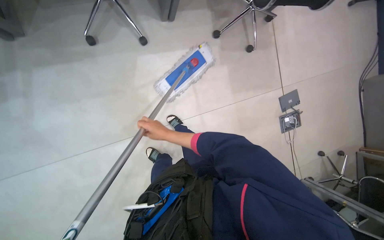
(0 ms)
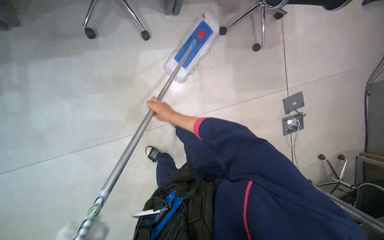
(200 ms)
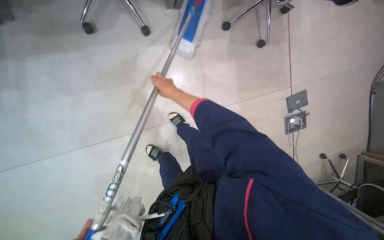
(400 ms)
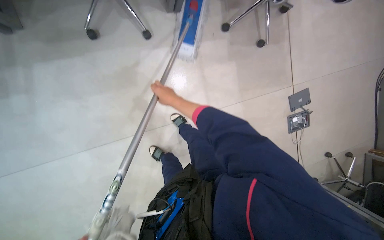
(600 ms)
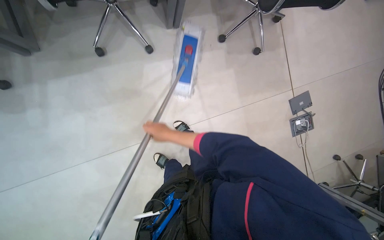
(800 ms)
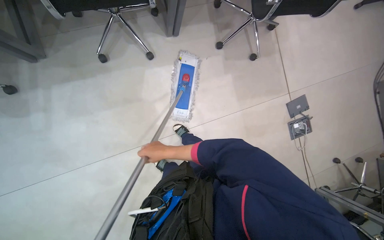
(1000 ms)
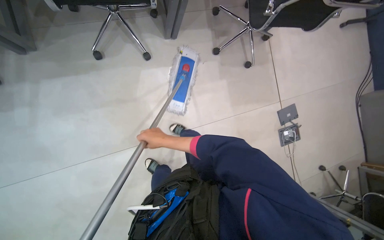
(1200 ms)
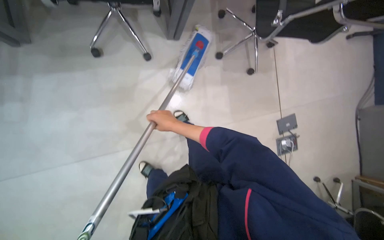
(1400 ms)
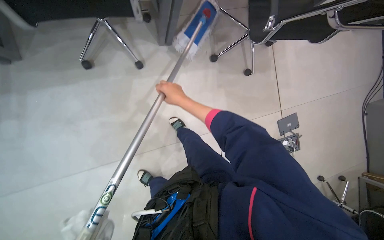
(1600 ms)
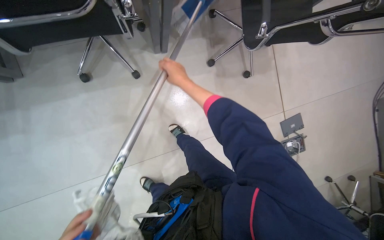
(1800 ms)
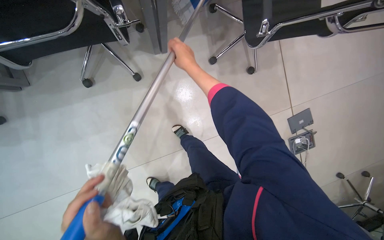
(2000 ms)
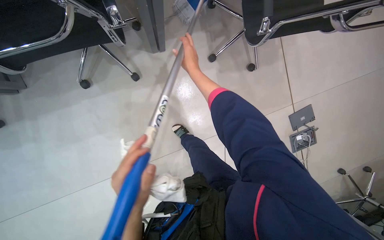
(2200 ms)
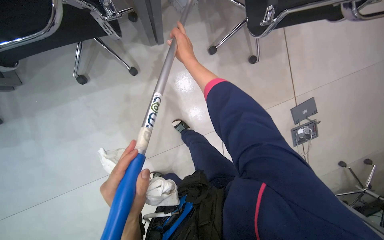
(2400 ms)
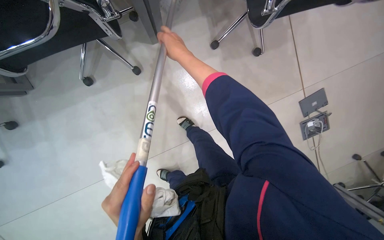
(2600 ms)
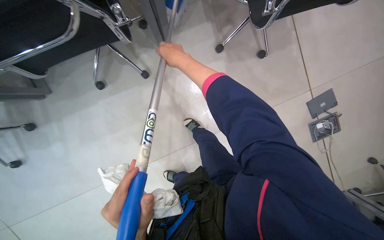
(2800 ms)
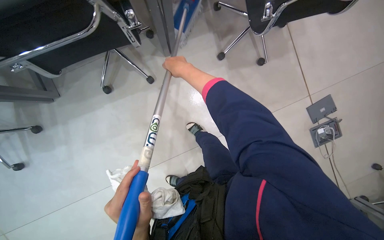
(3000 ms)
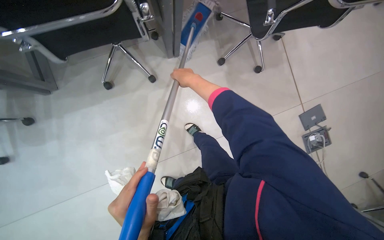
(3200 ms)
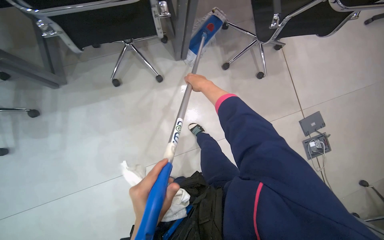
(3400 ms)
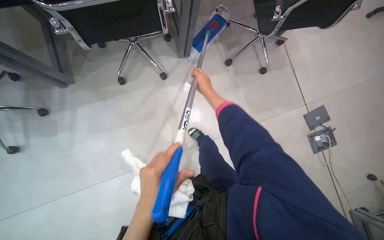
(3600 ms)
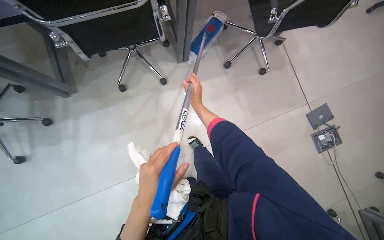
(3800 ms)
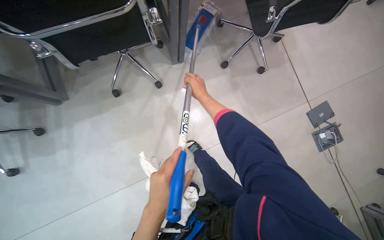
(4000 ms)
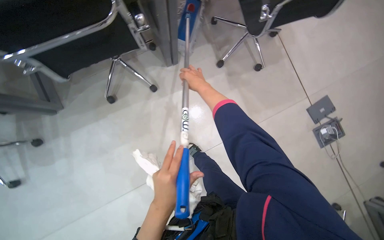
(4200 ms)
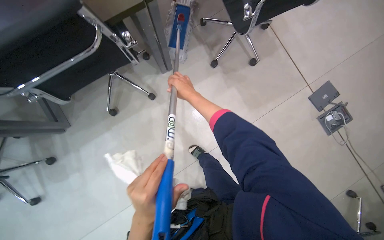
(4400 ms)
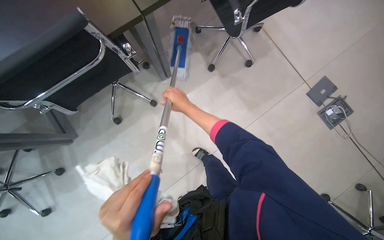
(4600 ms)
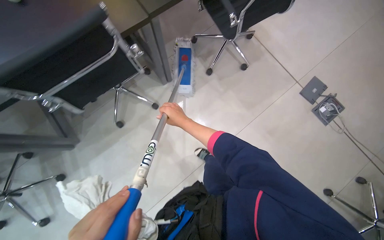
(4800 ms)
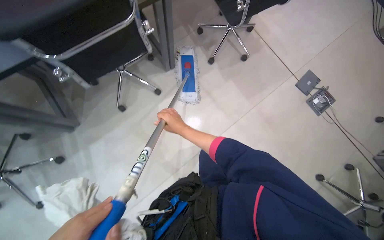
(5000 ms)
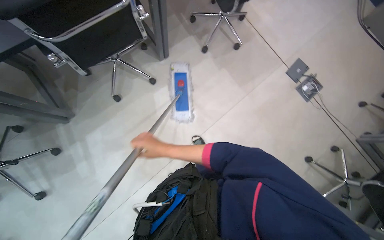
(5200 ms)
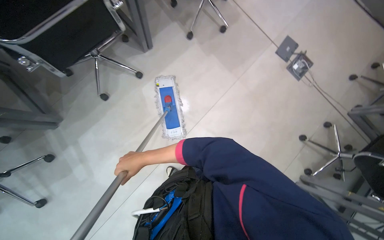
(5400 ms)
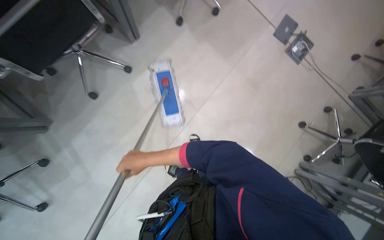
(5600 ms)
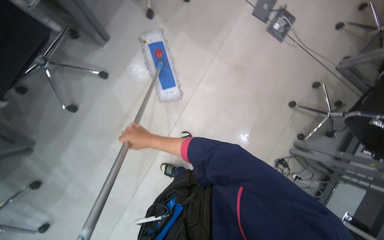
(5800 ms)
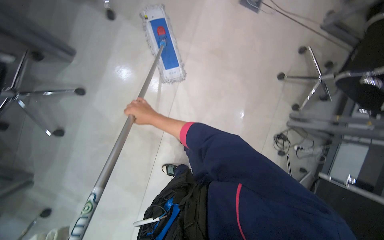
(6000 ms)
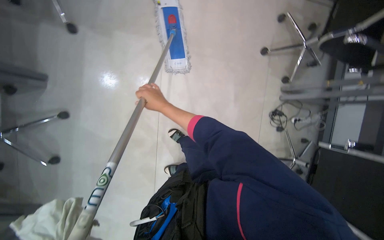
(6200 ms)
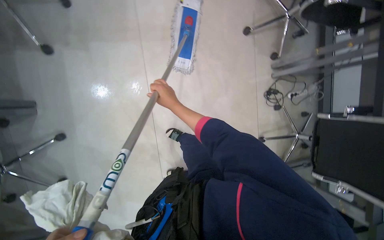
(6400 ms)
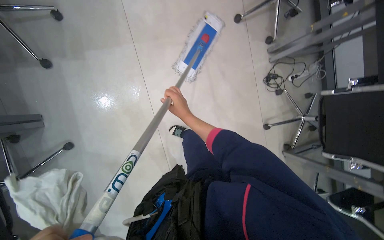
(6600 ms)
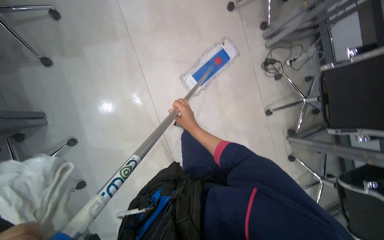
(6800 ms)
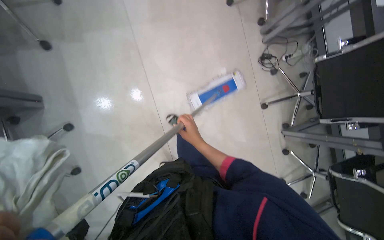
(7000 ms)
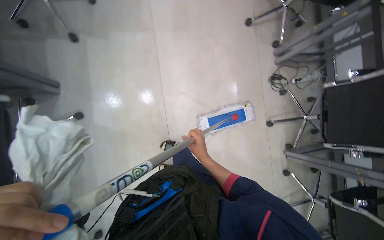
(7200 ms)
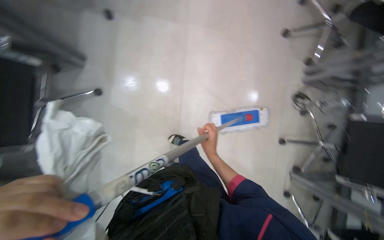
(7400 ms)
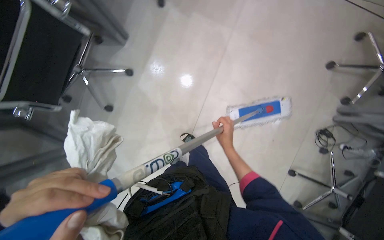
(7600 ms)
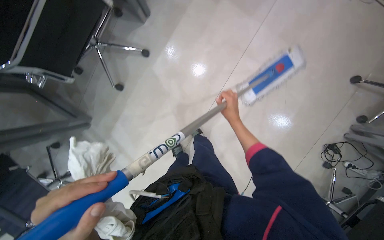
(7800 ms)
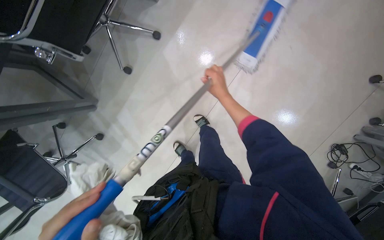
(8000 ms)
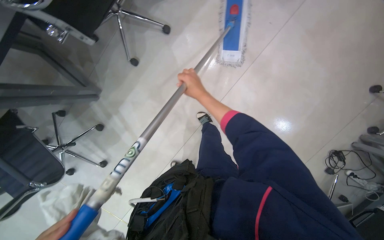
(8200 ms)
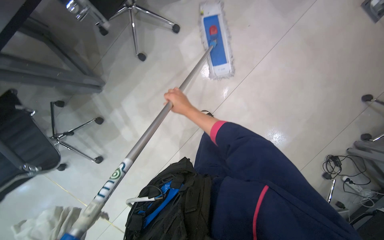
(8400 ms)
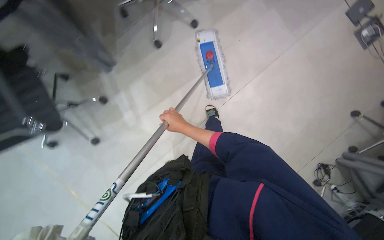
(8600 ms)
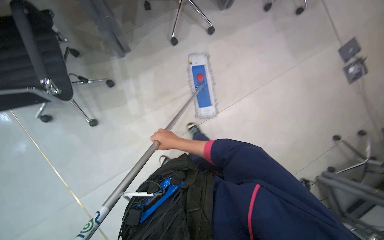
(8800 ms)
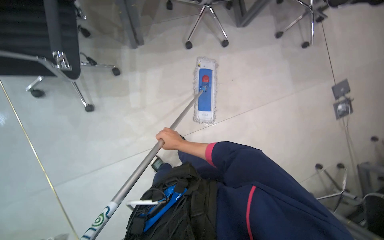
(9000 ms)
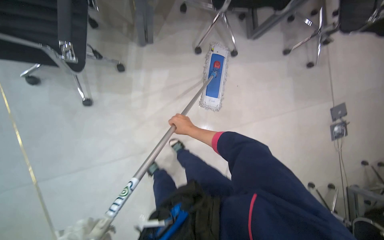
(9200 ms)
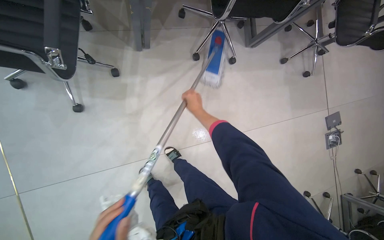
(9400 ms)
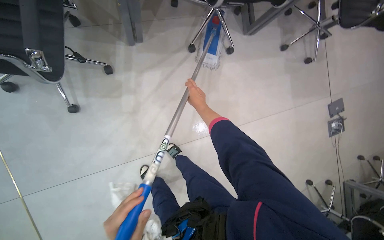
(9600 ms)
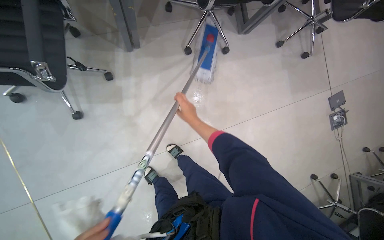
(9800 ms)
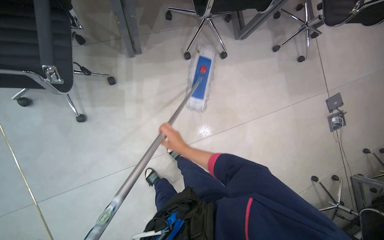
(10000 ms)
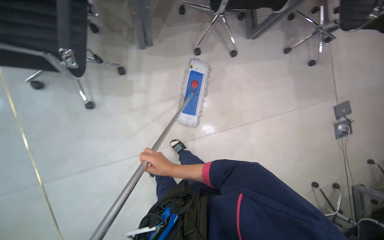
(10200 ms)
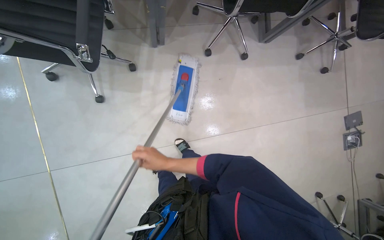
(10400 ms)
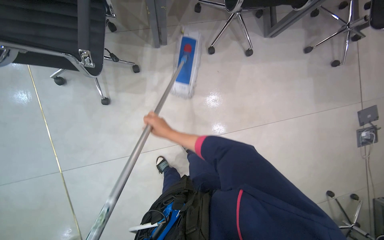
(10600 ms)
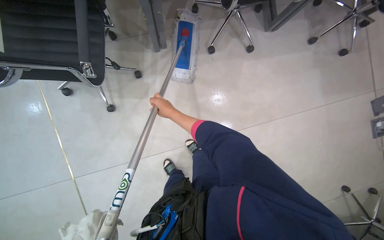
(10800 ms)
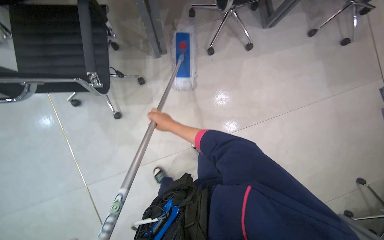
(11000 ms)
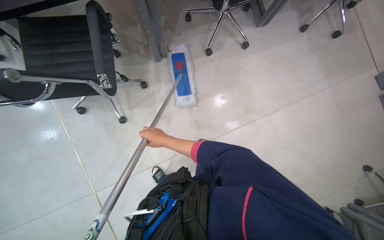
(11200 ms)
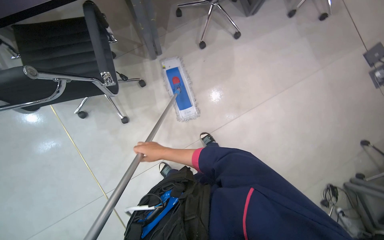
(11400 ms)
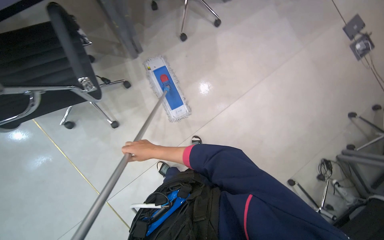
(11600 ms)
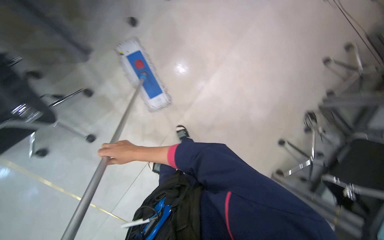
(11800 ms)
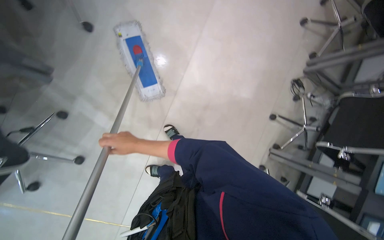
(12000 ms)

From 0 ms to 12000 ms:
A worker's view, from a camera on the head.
Job: mopping floor.
The whole recording: Mopping office floor. The worker mops the office floor, moving obstacles as needed.
From 0 ms to 1600 ms: The right hand goes up and down the picture, roughly 20 cm each way, reversing 2 times.
From 1600 ms to 3000 ms: The right hand travels up the picture by about 15 cm.
From 3000 ms to 4400 ms: The right hand moves down the picture, about 10 cm.
From 4400 ms to 6000 ms: The view tips downward by about 10 degrees. The scene rotates counterclockwise by some 35 degrees.
From 7600 ms to 9000 ms: The camera is carried approximately 50 cm. Everything in view rotates about 35 degrees clockwise.
From 9000 ms to 10400 ms: The right hand goes about 10 cm to the left, and goes up the picture and returns, some 25 cm each way.
From 10400 ms to 12000 ms: Everything in view rotates about 55 degrees counterclockwise.

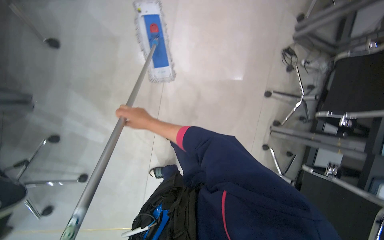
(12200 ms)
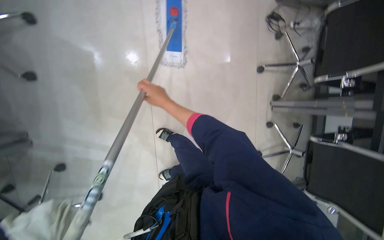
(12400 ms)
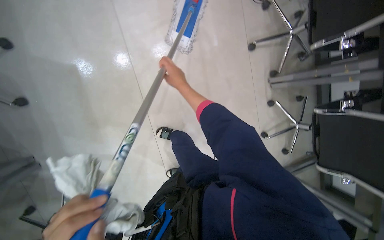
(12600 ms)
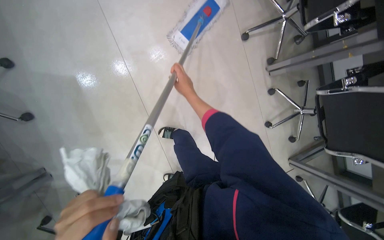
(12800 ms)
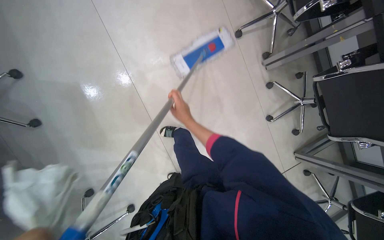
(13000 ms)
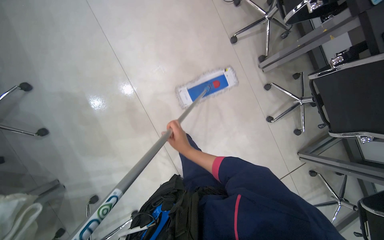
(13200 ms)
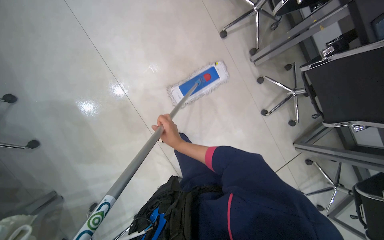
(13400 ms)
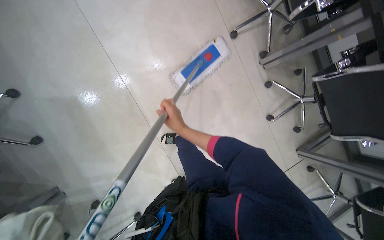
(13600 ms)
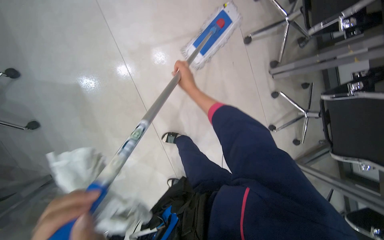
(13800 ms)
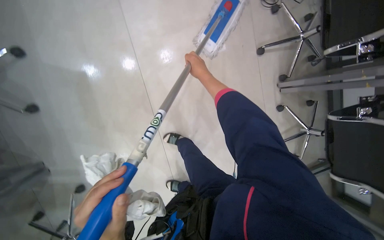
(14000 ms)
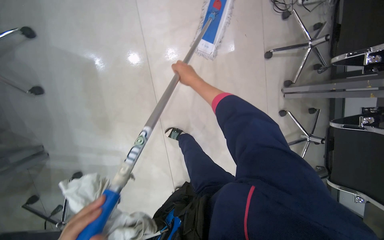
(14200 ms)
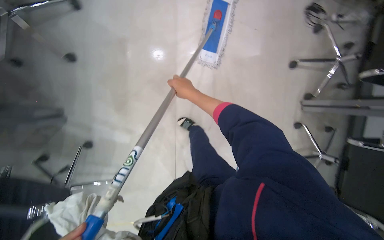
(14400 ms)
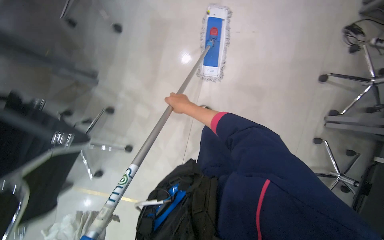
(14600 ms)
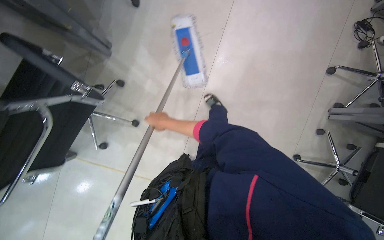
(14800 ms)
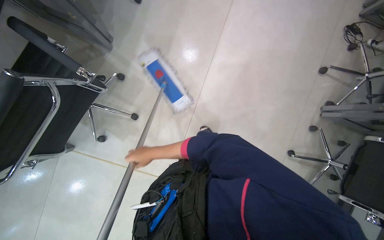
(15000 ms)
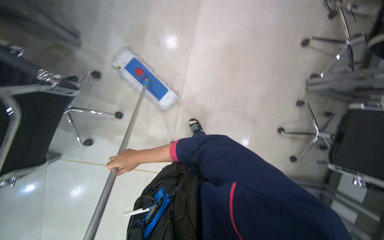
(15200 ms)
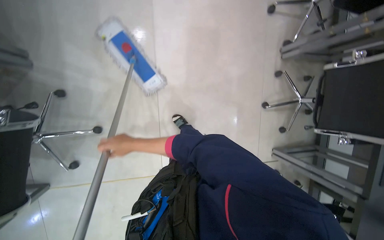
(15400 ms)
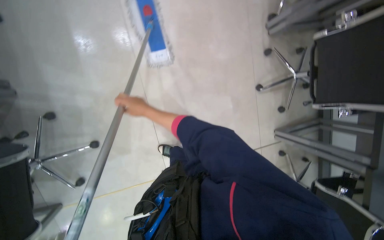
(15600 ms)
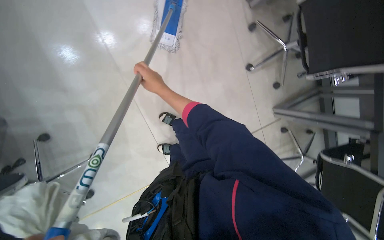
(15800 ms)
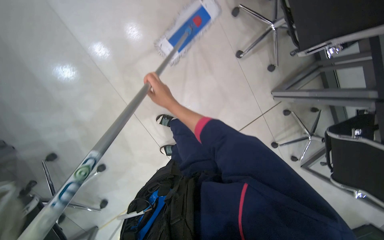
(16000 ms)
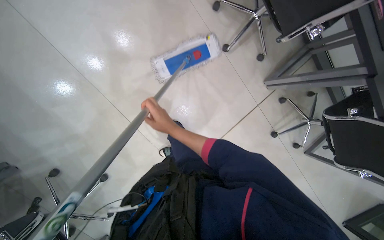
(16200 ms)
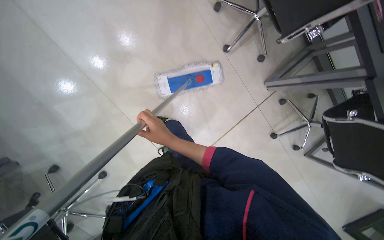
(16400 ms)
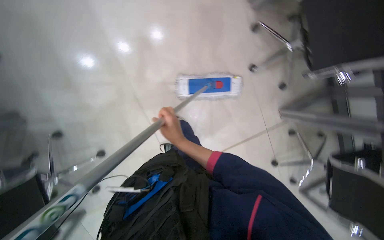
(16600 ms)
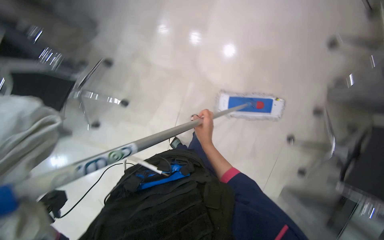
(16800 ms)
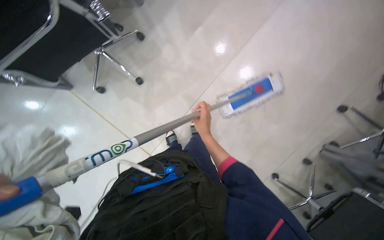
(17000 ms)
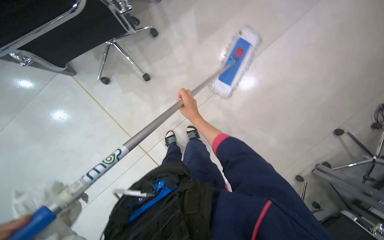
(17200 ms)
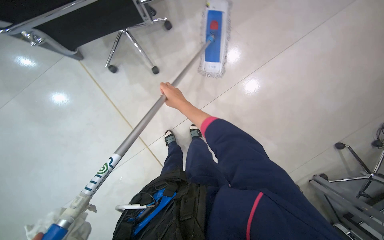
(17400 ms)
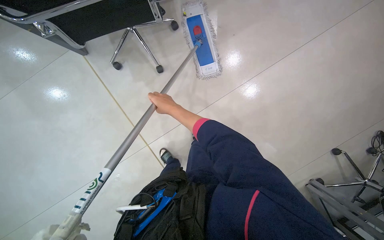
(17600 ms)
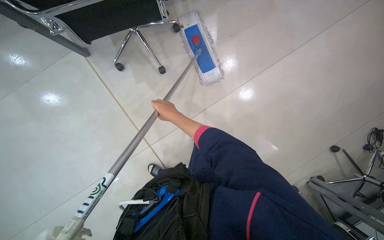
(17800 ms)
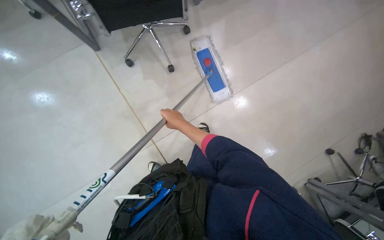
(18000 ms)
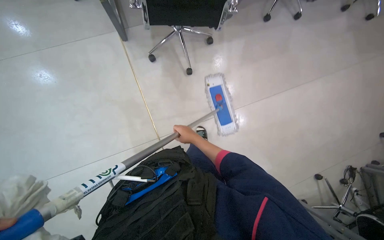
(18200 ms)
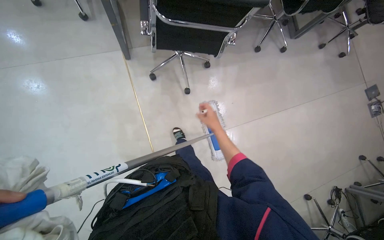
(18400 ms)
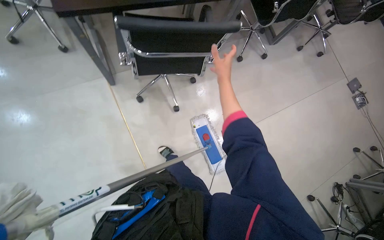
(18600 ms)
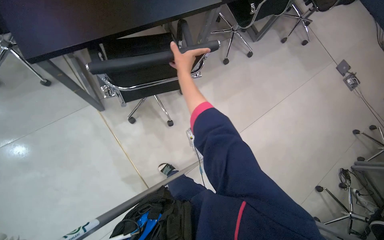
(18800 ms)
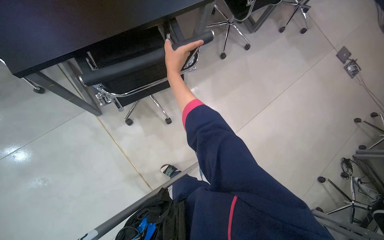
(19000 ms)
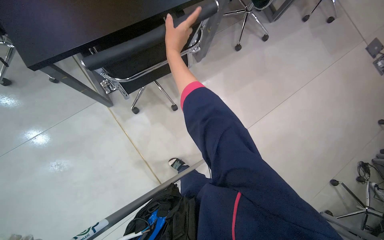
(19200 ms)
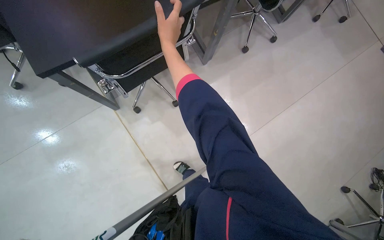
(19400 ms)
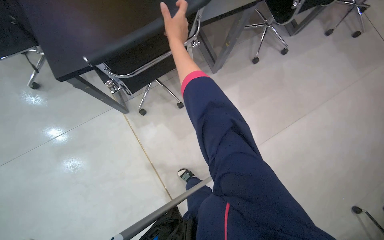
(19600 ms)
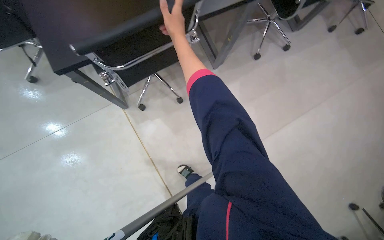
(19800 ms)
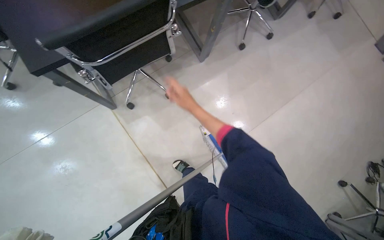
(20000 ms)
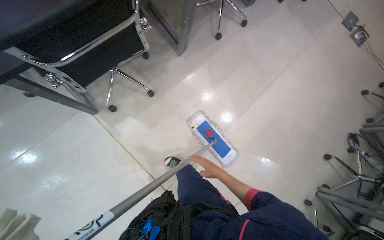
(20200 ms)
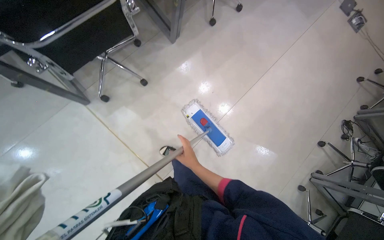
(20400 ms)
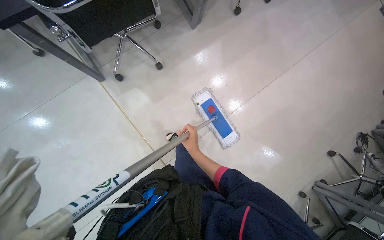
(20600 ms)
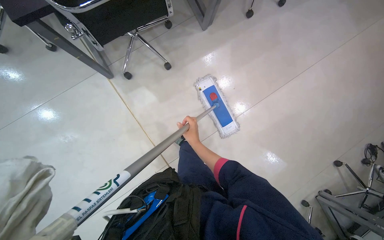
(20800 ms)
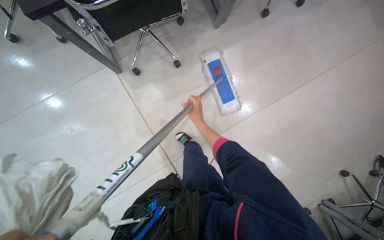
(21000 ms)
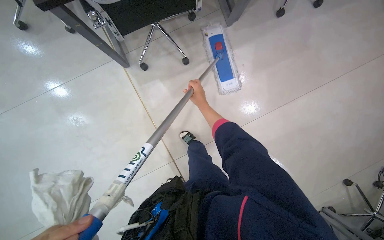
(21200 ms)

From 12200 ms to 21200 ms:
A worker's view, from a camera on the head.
Job: mopping floor.
The whole recording: Mopping office floor. The worker mops the office floor, moving obstacles as needed.
From 12200 ms to 13800 ms: Everything in view rotates about 30 degrees counterclockwise.
From 15200 ms to 16600 ms: The scene rotates counterclockwise by roughly 35 degrees.
From 16600 ms to 18200 ms: The scene rotates clockwise by about 45 degrees.
From 18200 ms to 19800 ms: The right hand is displaced up the picture by roughly 70 cm.
From 19800 ms to 21200 ms: The camera pitches downward, by approximately 10 degrees.
